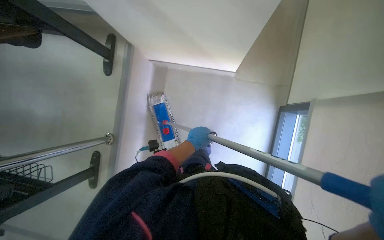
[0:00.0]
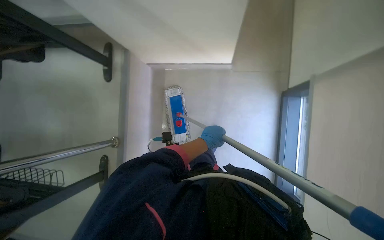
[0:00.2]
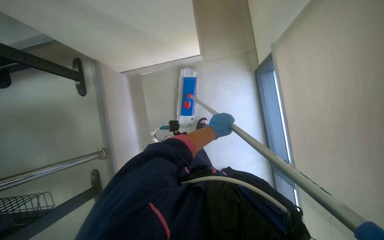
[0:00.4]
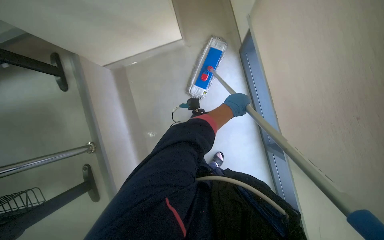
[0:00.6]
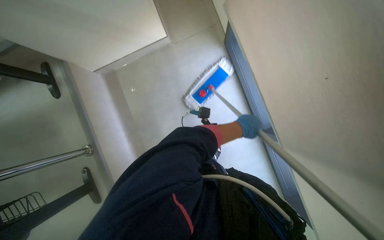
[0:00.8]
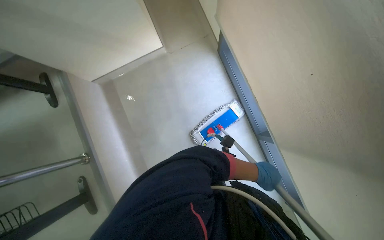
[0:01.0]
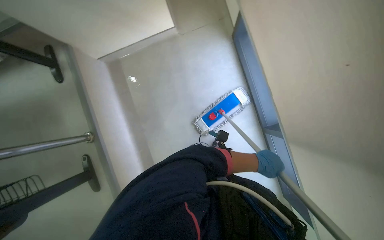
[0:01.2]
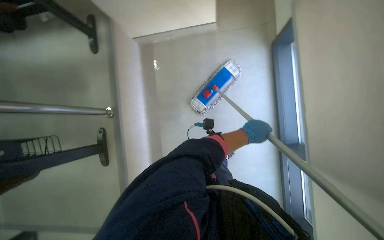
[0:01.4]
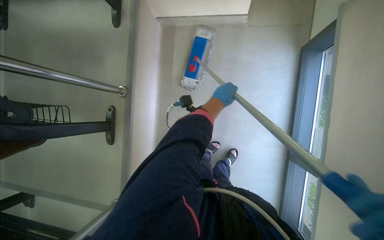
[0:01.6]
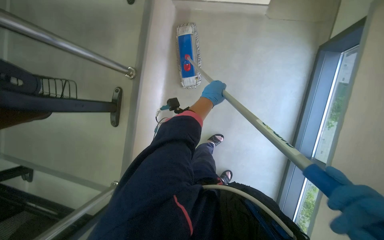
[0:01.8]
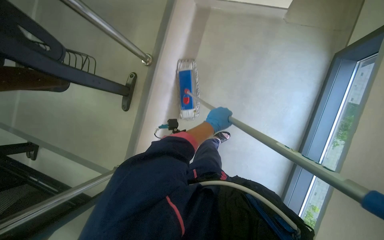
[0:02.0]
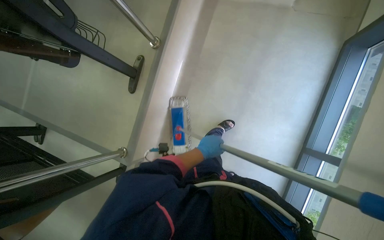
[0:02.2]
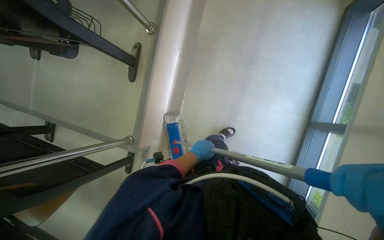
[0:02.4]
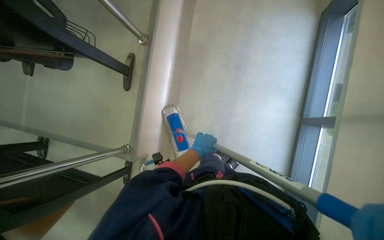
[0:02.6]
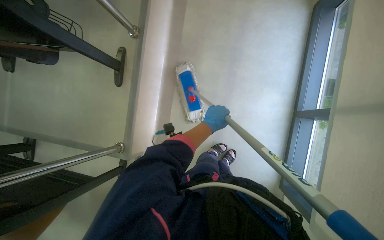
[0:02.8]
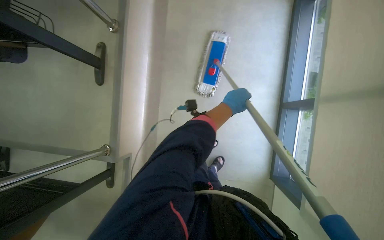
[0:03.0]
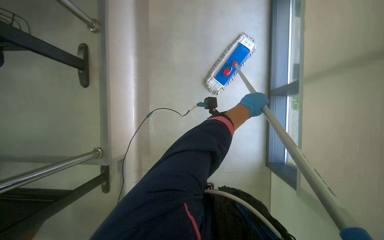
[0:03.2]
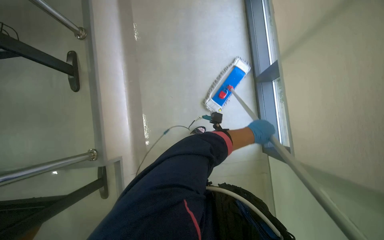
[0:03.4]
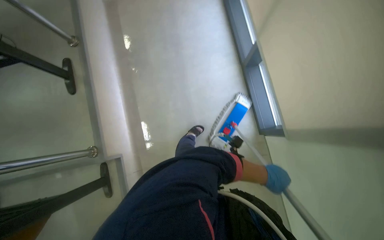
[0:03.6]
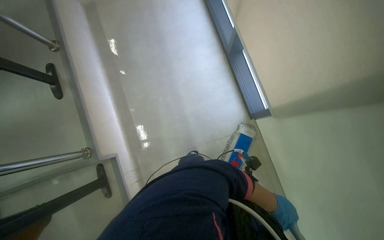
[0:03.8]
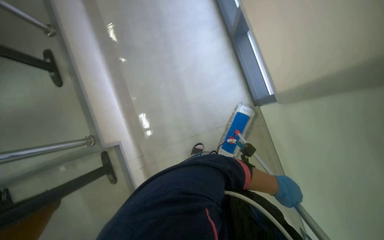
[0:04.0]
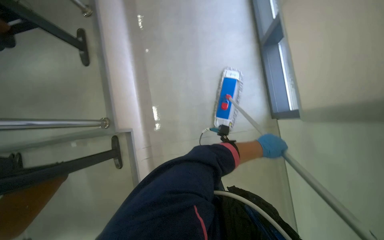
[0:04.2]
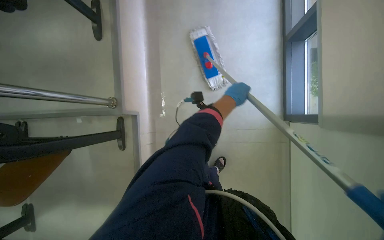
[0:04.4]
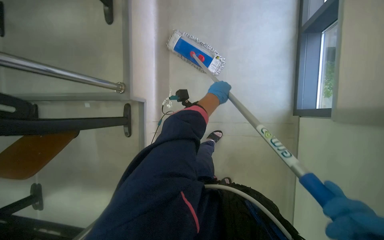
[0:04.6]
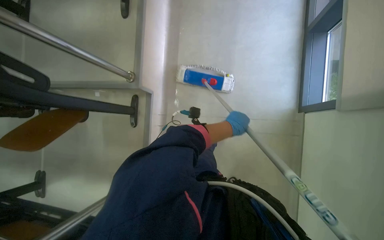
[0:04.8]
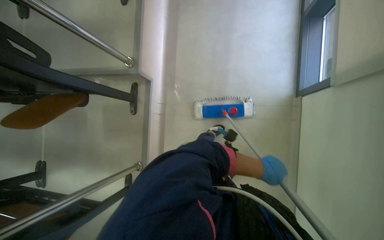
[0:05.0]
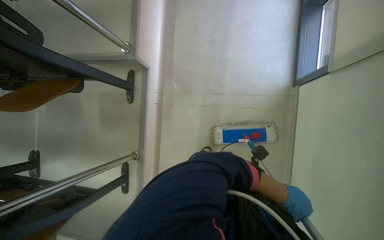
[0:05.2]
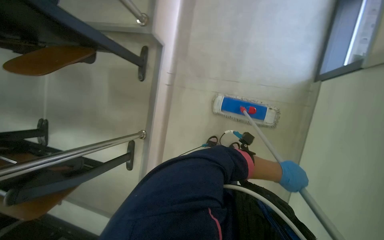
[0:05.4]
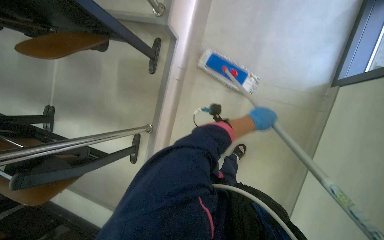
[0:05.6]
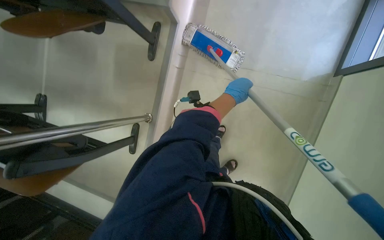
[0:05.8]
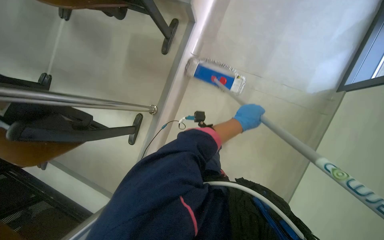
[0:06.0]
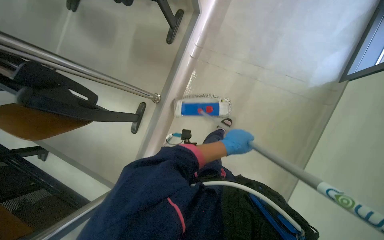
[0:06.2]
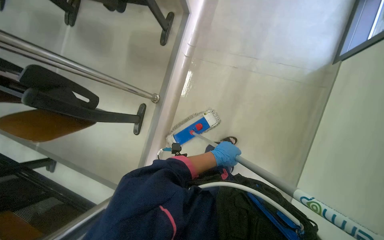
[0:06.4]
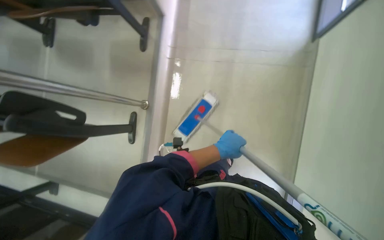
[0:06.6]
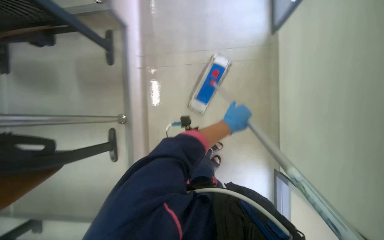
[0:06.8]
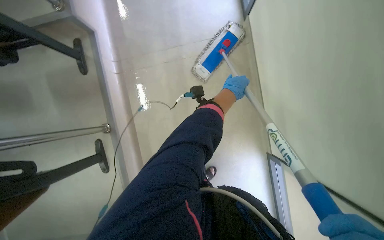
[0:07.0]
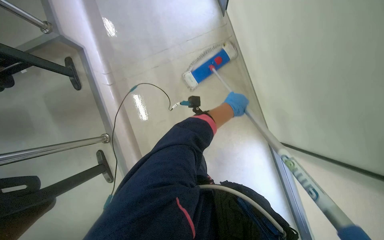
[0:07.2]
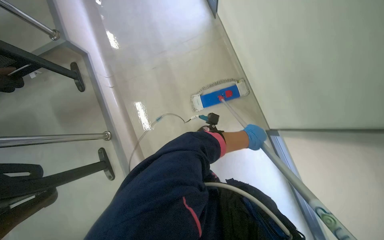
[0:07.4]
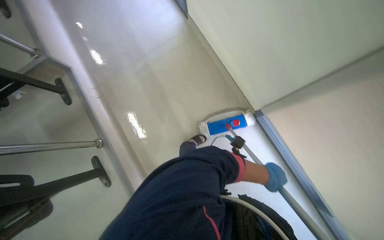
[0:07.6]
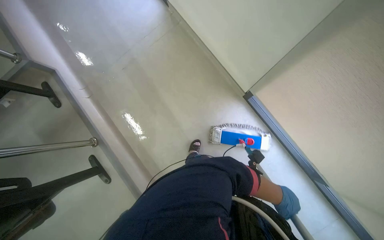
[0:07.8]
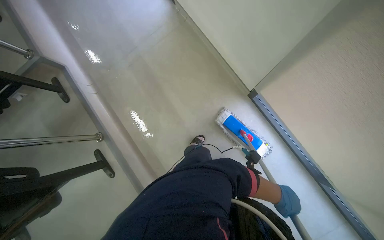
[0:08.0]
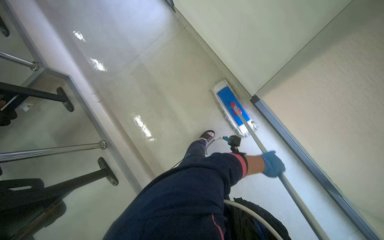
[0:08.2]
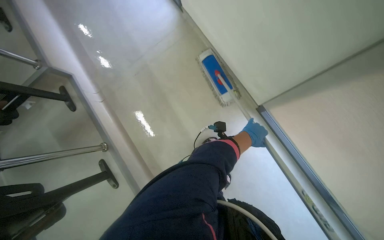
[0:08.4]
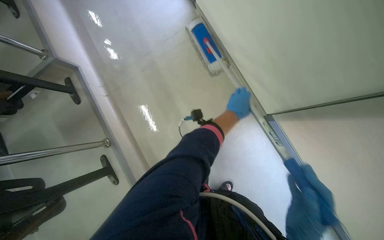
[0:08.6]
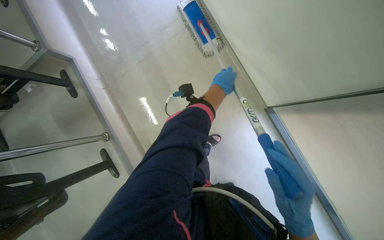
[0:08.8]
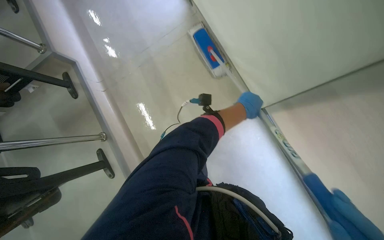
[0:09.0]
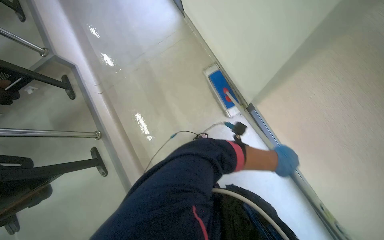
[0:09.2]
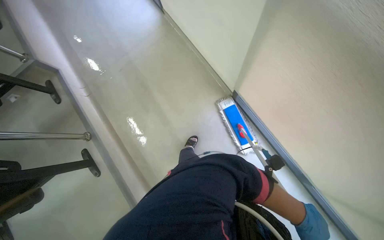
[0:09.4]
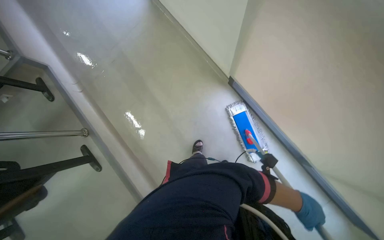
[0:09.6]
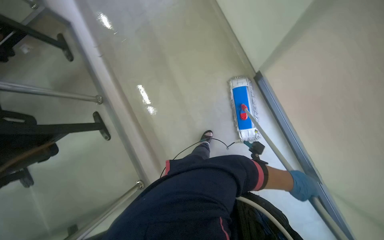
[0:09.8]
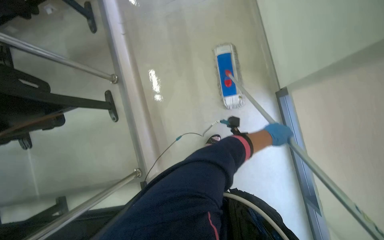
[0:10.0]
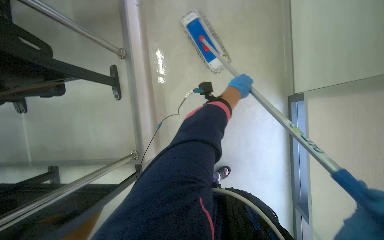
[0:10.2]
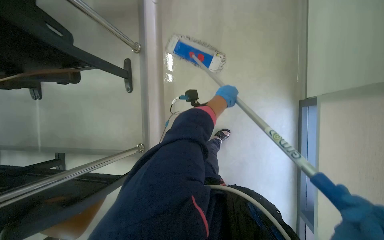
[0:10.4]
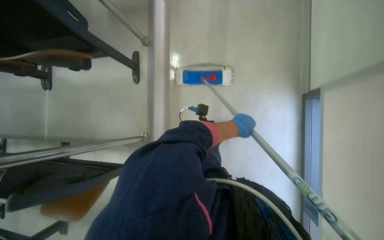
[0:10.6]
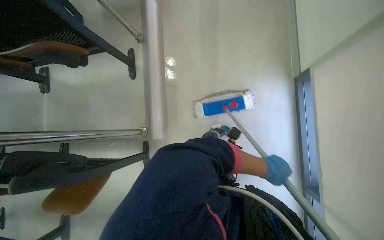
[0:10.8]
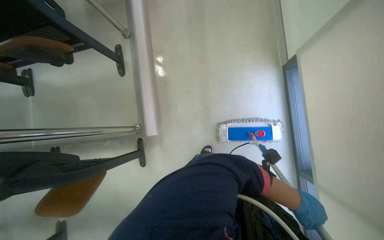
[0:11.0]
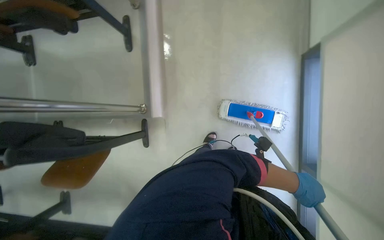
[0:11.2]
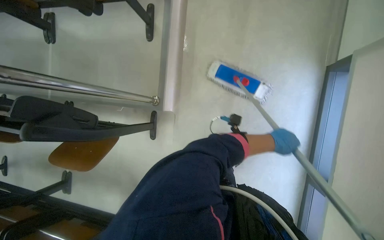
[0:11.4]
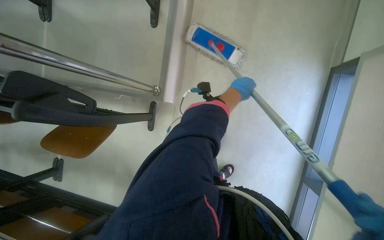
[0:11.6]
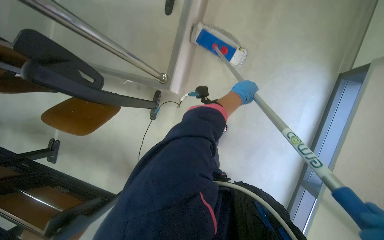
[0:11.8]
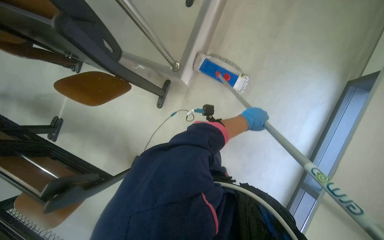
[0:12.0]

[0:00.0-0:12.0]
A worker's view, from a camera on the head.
Job: mopping floor.
The whole recording: Mopping auditorium floor. The worker mops the floor of the auditorium with a long-handled mop.
0:01.6 to 0:03.0: The left hand travels down the picture and back again, some 50 cm each way.
0:03.0 to 0:04.4: The camera is carried about 50 cm.
0:04.4 to 0:06.0: The camera travels about 60 cm.
0:06.0 to 0:07.6: The head travels some 50 cm. The scene rotates counterclockwise by approximately 45 degrees.
0:07.6 to 0:09.0: The left hand goes up and down the picture, some 35 cm each way, reversing 2 times.
0:09.0 to 0:10.4: Everything in view rotates about 30 degrees clockwise.
0:10.4 to 0:12.0: The camera travels roughly 60 cm.

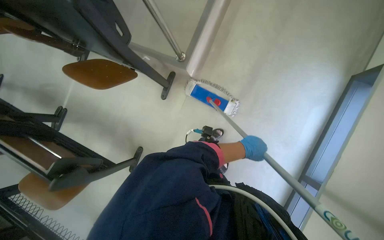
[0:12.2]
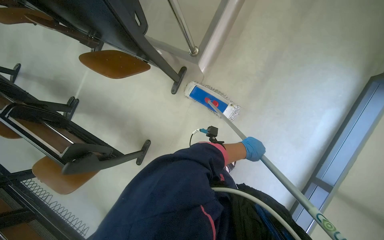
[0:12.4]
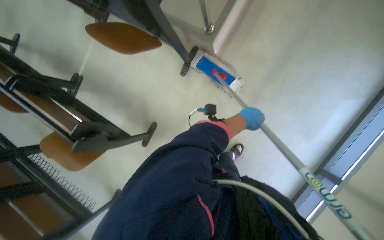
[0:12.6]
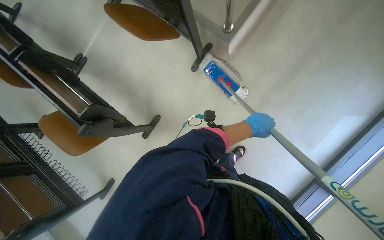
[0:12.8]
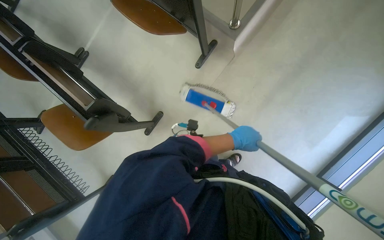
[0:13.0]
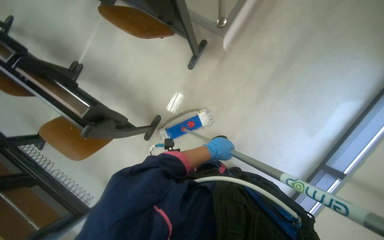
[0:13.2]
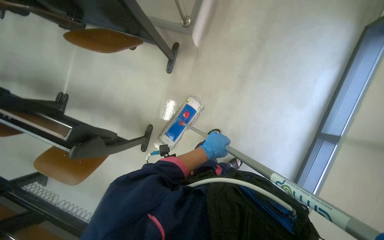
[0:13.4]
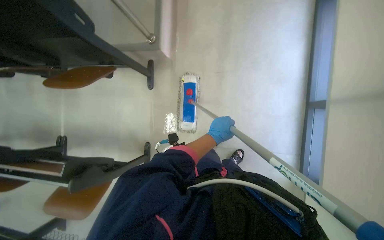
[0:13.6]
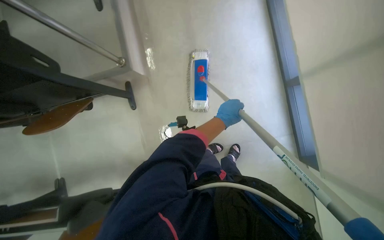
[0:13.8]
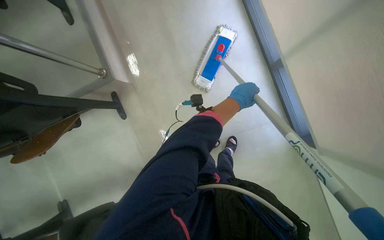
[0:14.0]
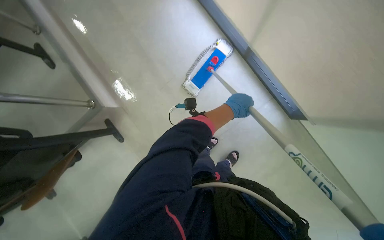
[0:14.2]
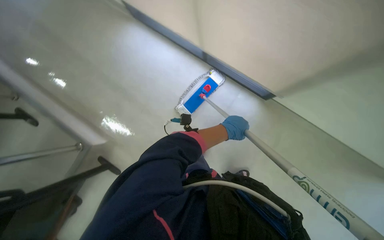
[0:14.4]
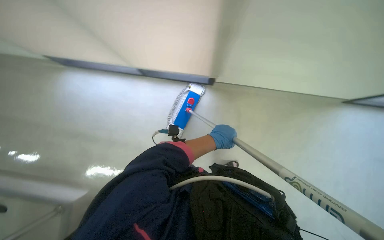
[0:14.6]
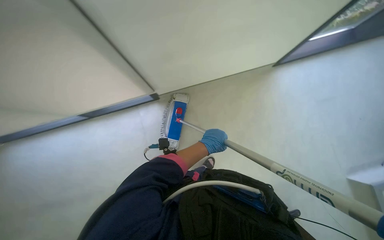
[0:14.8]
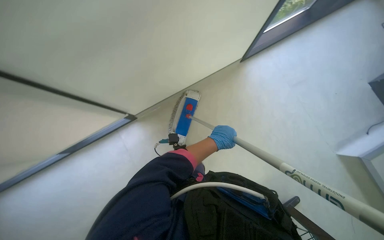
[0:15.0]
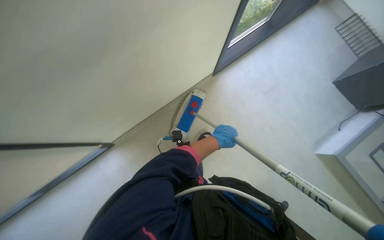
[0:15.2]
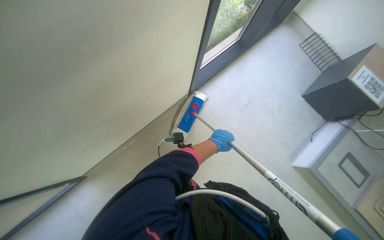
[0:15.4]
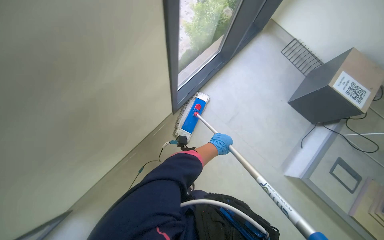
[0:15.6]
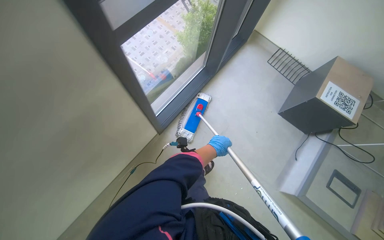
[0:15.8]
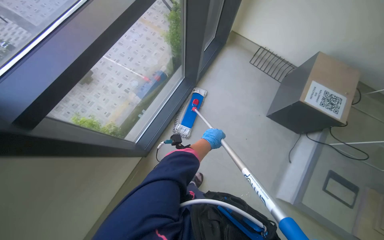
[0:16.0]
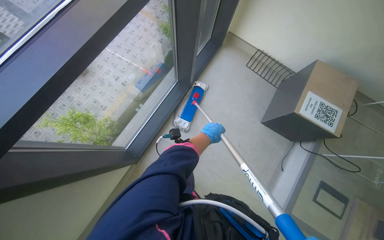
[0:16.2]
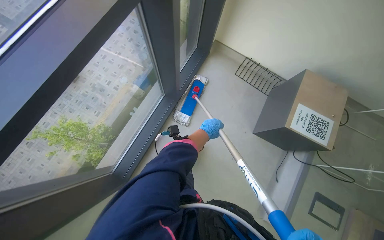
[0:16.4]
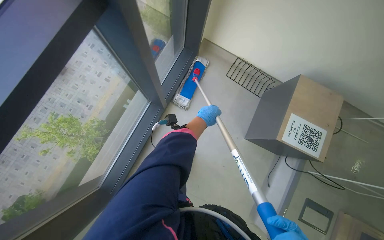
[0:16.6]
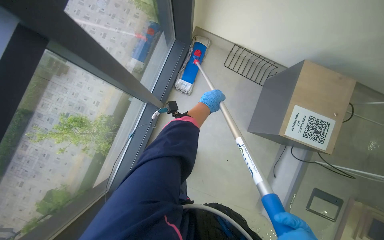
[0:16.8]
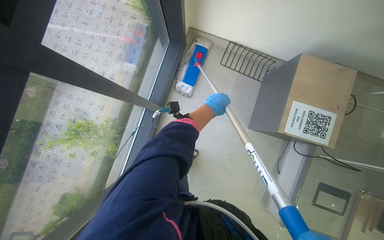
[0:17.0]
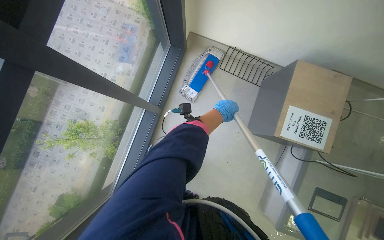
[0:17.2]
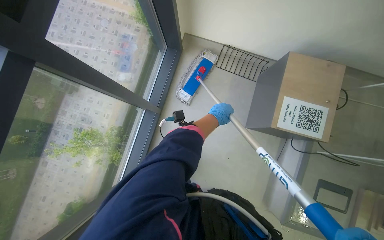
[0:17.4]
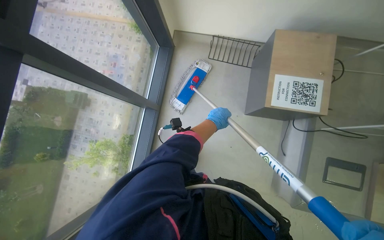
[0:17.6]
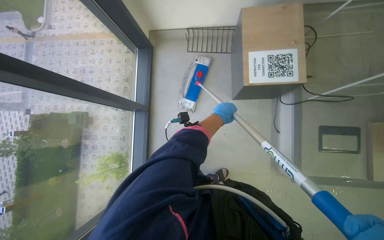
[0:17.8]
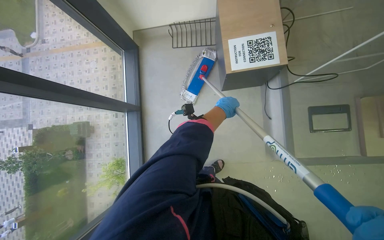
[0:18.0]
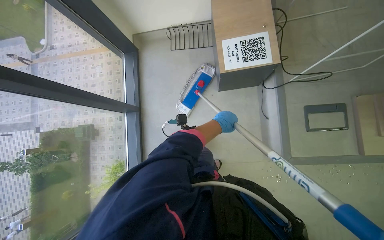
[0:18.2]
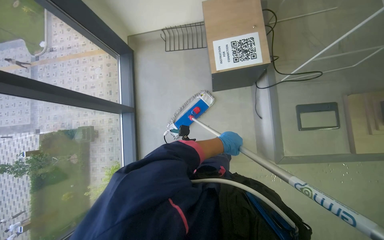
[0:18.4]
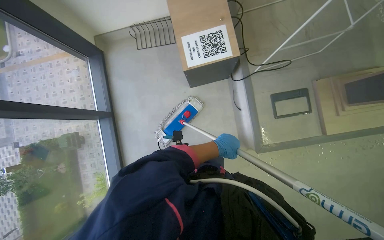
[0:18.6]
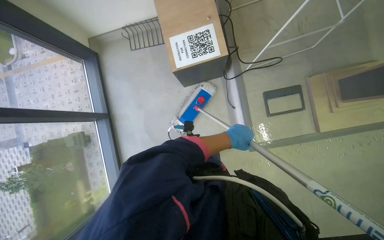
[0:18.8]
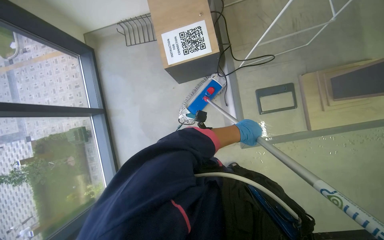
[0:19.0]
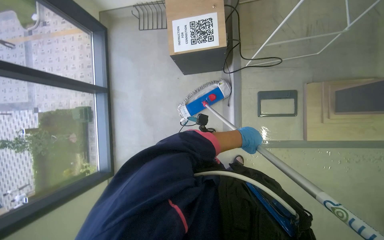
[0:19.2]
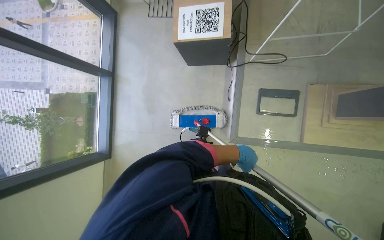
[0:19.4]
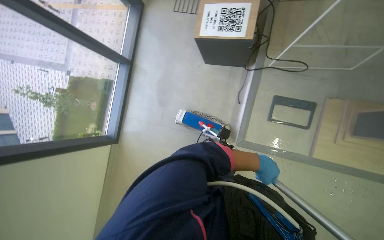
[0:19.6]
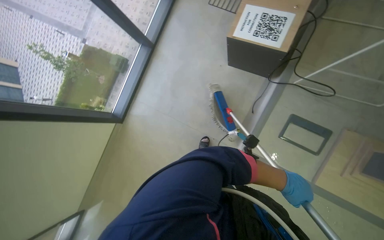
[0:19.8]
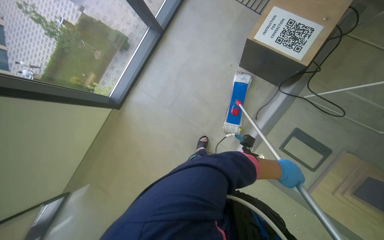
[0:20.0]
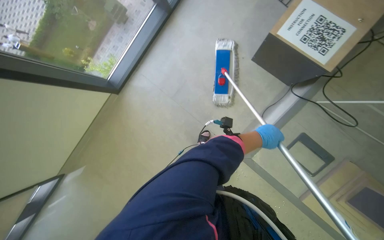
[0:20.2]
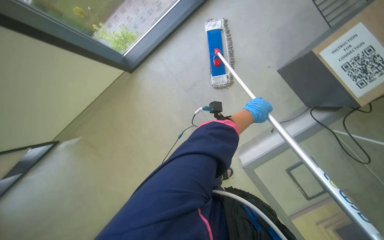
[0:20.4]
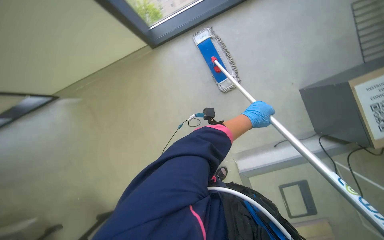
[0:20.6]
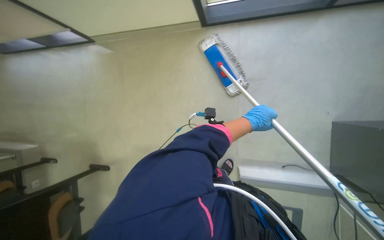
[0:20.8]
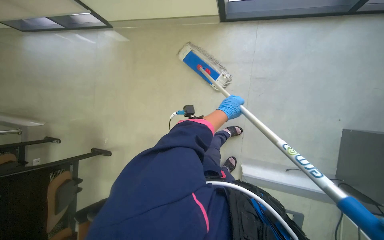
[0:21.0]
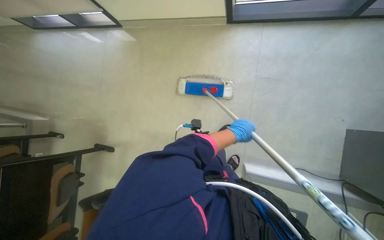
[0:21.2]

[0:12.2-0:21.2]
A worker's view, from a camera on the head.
Job: mopping floor.
The whole recording: Mopping auditorium floor. The worker mops the floor of the auditorium with a long-handled mop.
0:12.2 to 0:13.8: The scene turns about 35 degrees counterclockwise in the picture.
0:13.8 to 0:15.2: The scene rotates counterclockwise by approximately 45 degrees.
0:15.2 to 0:16.6: The camera travels approximately 80 cm. The wearer's head swings approximately 20 degrees to the right.
0:16.6 to 0:18.2: The wearer moves about 60 cm. The scene turns about 30 degrees counterclockwise in the picture.
0:18.2 to 0:19.8: The scene turns roughly 30 degrees clockwise in the picture.
0:19.8 to 0:21.2: The camera travels roughly 40 cm. The view tilts some 15 degrees downward. Everything in view rotates roughly 45 degrees clockwise.
